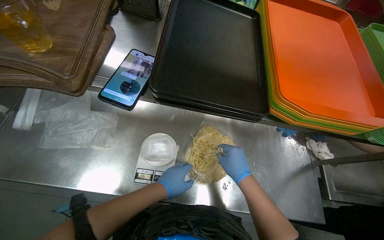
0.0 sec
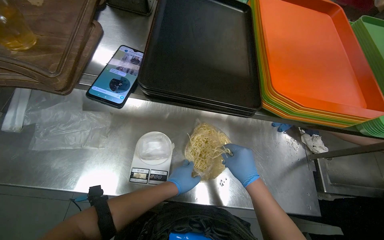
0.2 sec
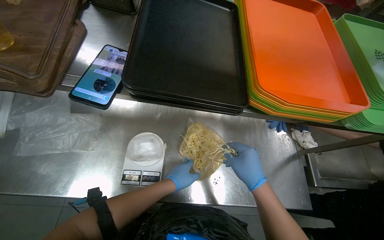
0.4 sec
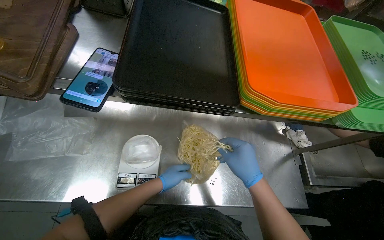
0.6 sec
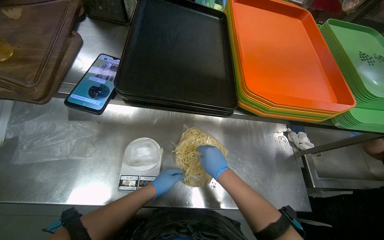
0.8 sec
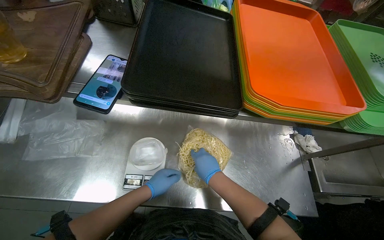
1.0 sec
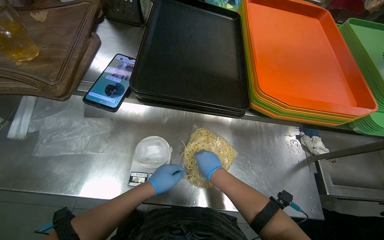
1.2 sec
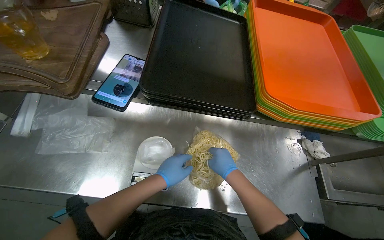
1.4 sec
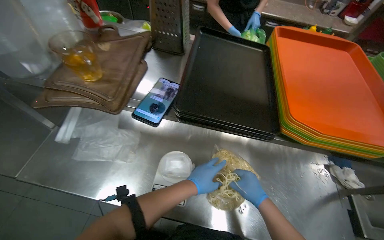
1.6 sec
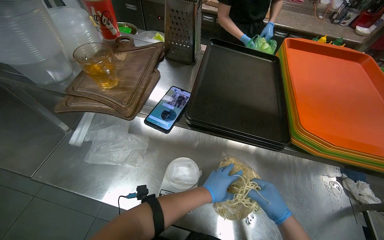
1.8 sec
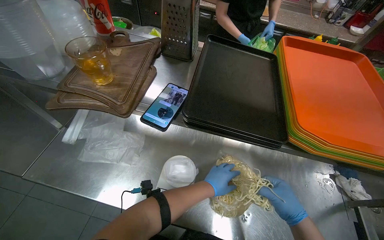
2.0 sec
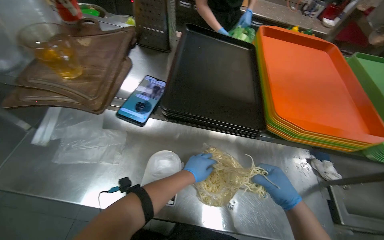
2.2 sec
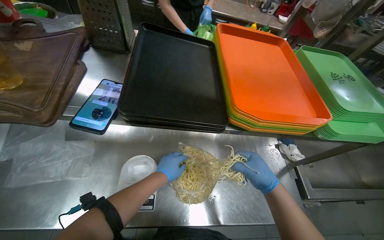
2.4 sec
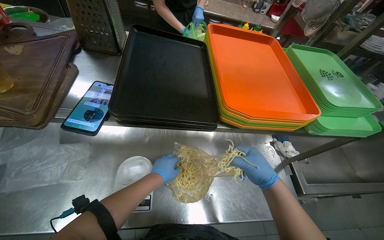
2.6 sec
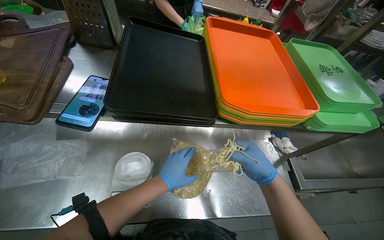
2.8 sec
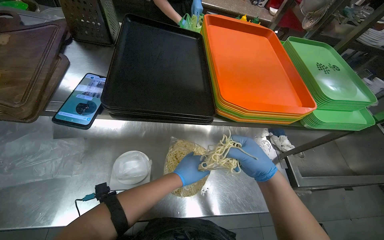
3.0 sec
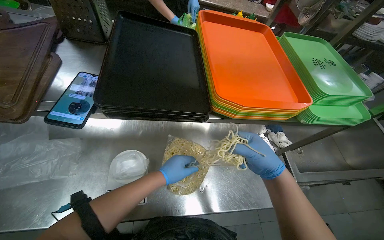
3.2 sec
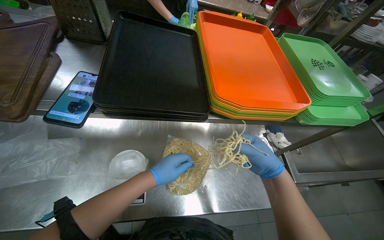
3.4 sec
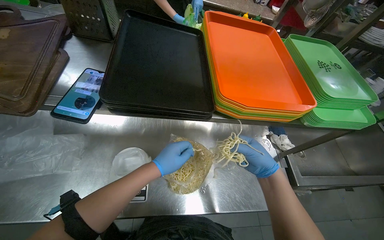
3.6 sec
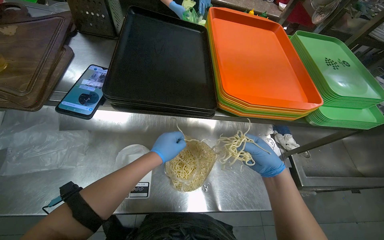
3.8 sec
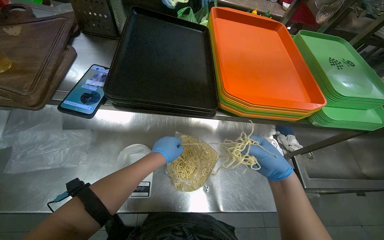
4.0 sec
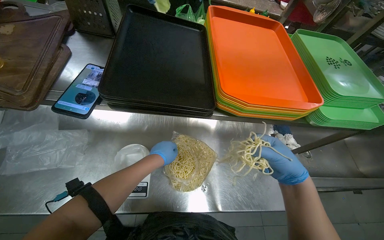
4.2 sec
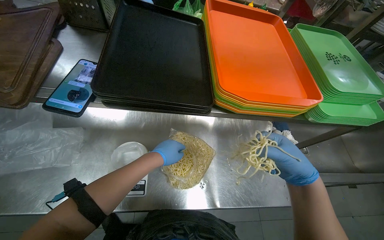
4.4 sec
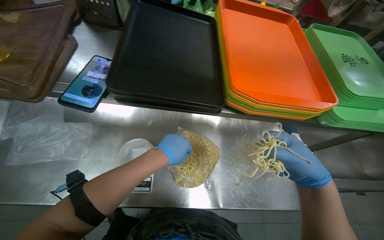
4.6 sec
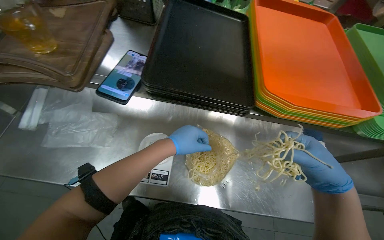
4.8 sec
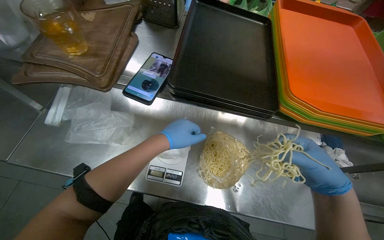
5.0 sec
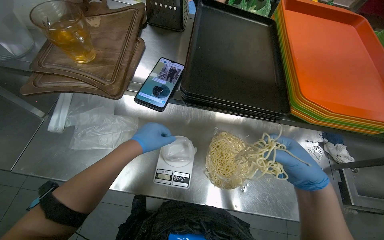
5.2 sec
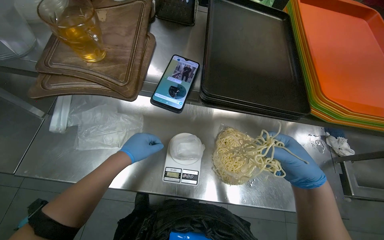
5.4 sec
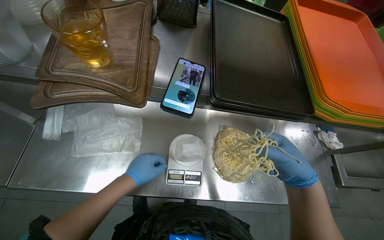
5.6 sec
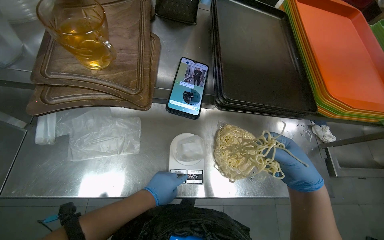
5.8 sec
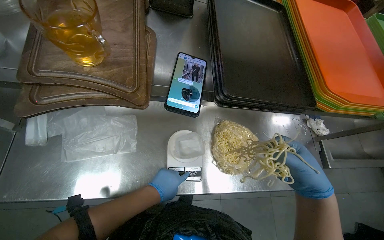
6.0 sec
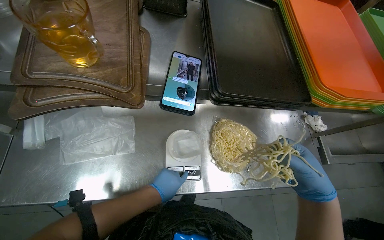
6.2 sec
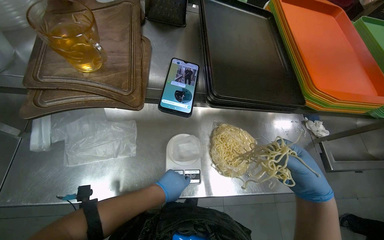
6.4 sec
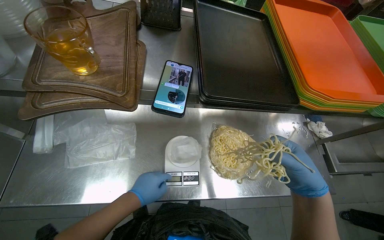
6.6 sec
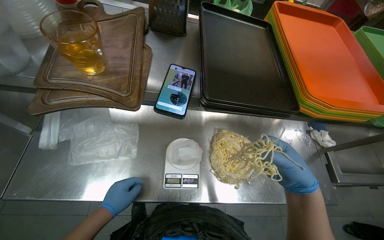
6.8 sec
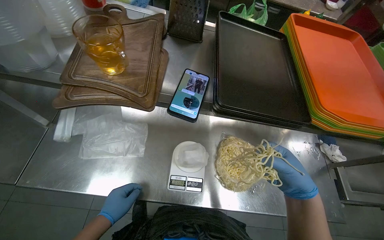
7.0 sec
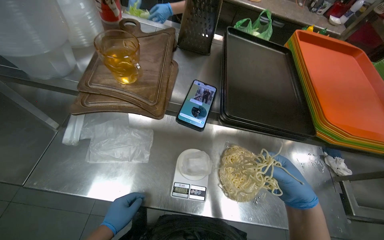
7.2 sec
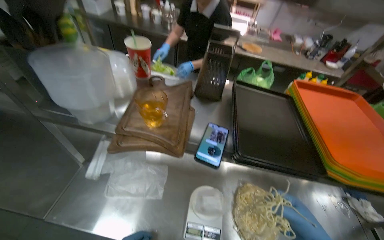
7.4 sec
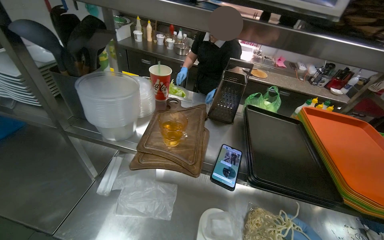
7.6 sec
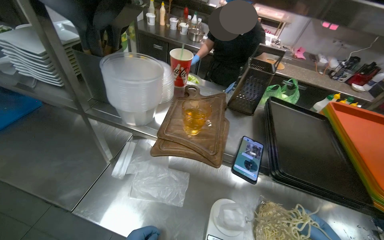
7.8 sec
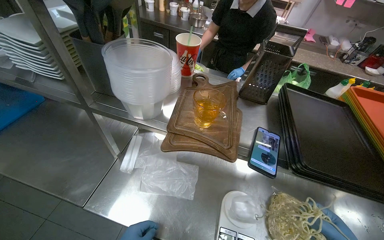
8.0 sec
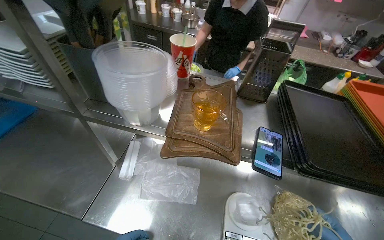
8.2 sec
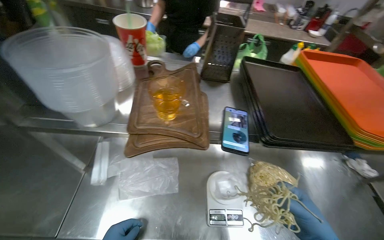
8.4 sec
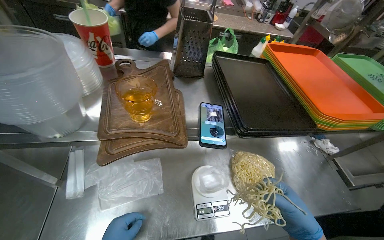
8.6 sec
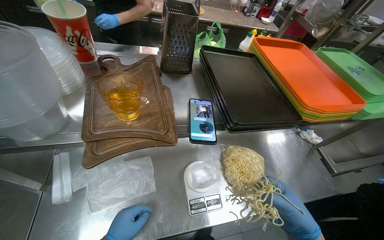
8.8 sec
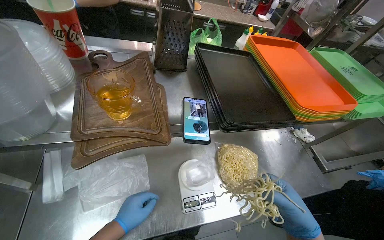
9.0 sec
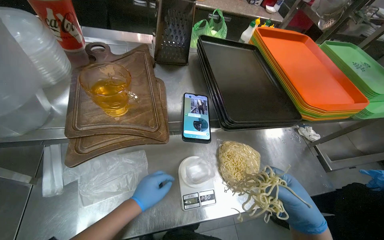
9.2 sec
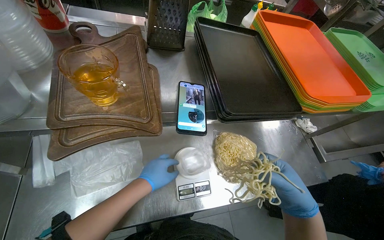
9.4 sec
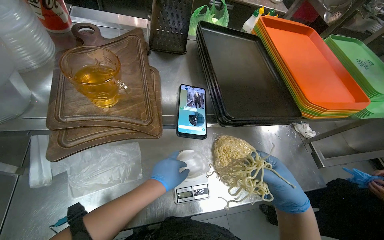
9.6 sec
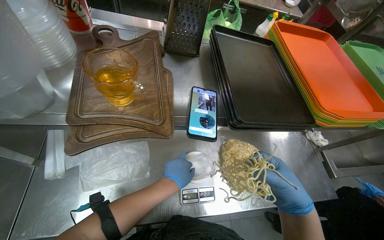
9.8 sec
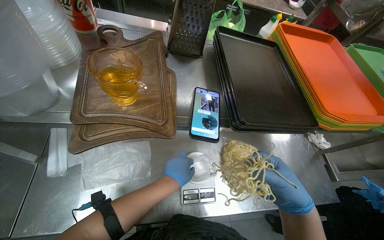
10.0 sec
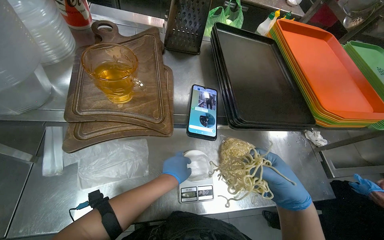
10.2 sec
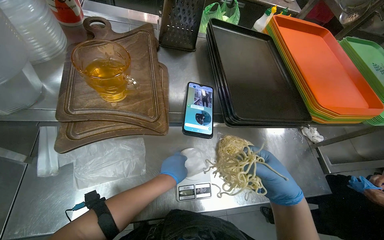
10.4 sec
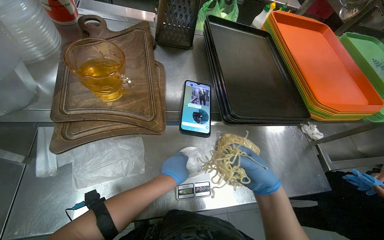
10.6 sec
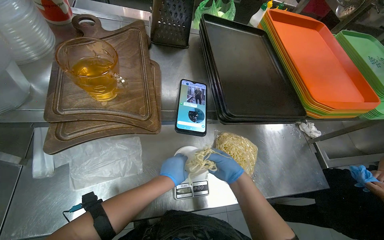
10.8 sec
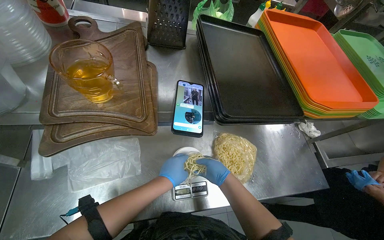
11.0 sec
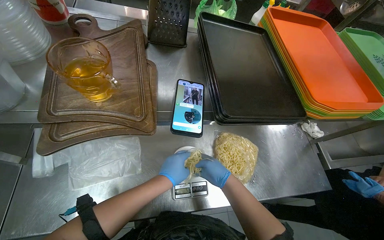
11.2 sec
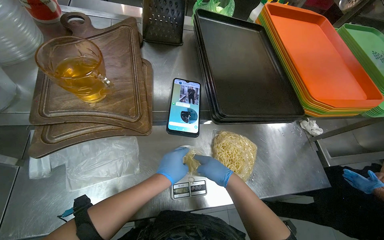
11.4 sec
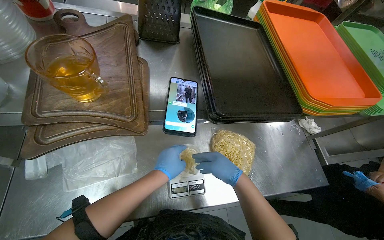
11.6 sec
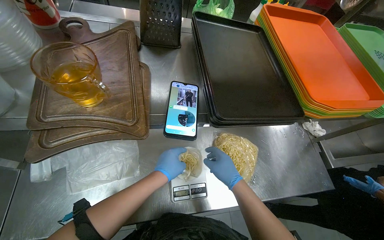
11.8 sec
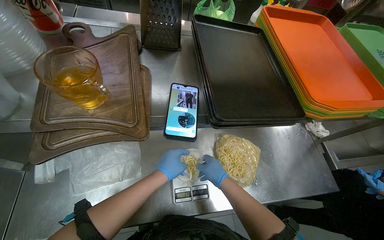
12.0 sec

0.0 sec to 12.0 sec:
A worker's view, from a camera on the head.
Job: preparing food.
The whole recording: Weighing and portioning macaroni into bags. The worker separates macaroni from the plastic bag, weighs it on a scale, and portions it into smaller plastic bags.
0.0 sec to 1.6 sec: The hands are busy where they are.
3.0 sec to 4.4 sec: The right hand moves to the right, some 10 cm.
7.6 sec to 9.0 sec: The head turns to the right by some 25 degrees. The wearer looks approximately 20 degrees further downward.
9.0 sec to 10.4 sec: The left hand goes some 15 cm to the right; the right hand moves up the picture, roughly 10 cm.
10.4 sec to 12.0 sec: The right hand moves nearer and farther over approximately 15 cm, changing direction 2 times.

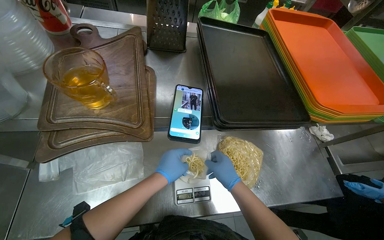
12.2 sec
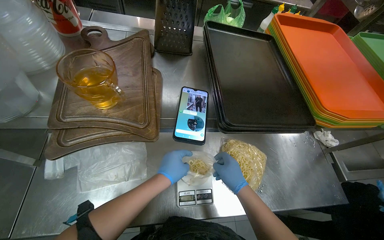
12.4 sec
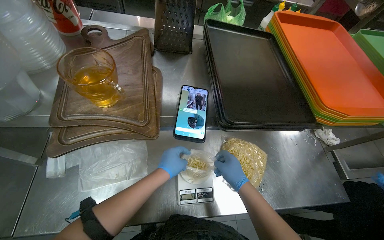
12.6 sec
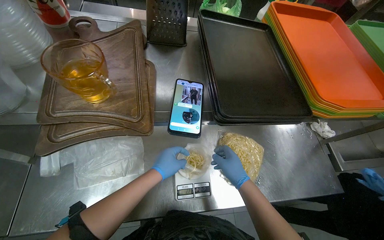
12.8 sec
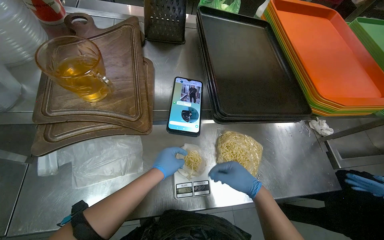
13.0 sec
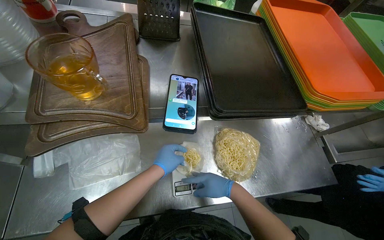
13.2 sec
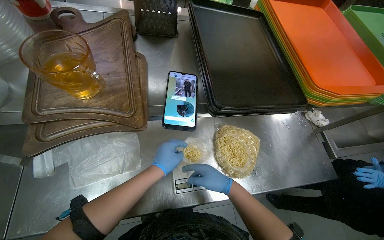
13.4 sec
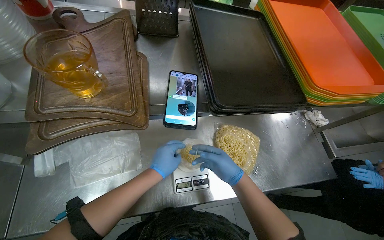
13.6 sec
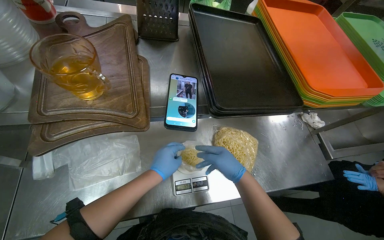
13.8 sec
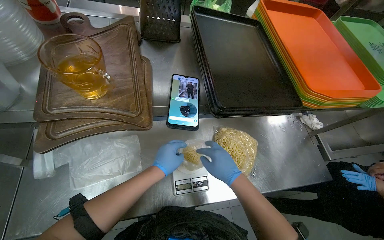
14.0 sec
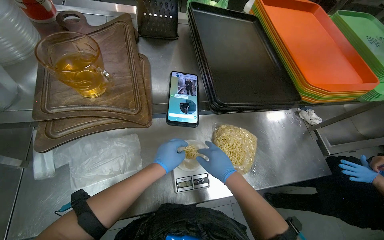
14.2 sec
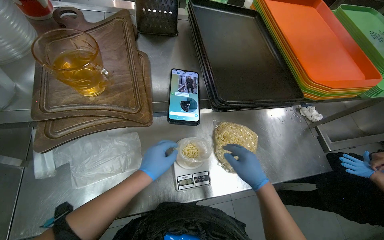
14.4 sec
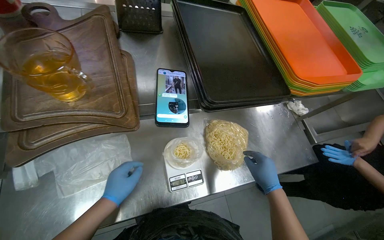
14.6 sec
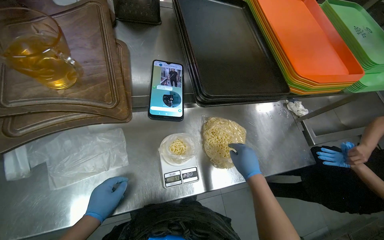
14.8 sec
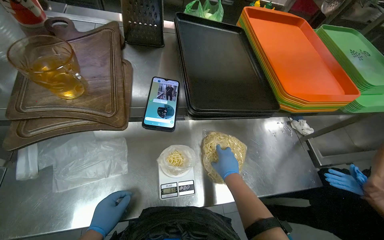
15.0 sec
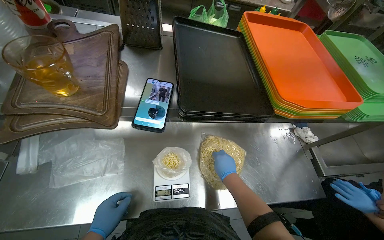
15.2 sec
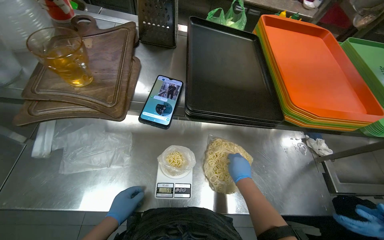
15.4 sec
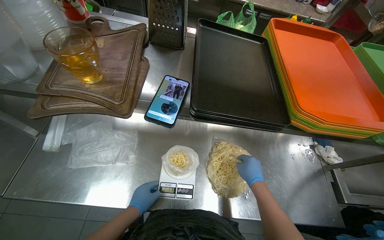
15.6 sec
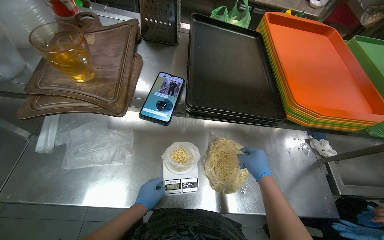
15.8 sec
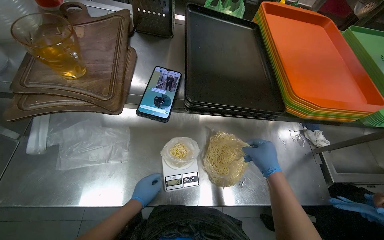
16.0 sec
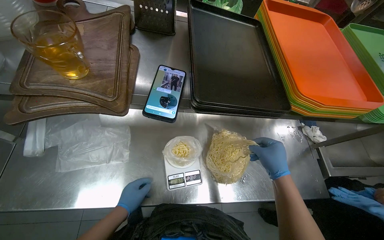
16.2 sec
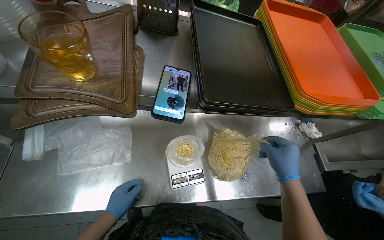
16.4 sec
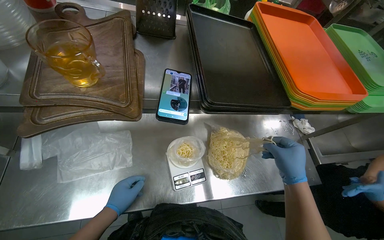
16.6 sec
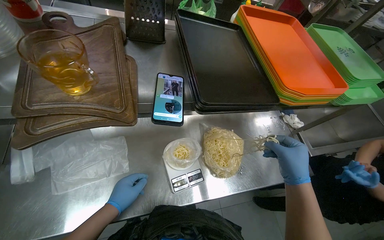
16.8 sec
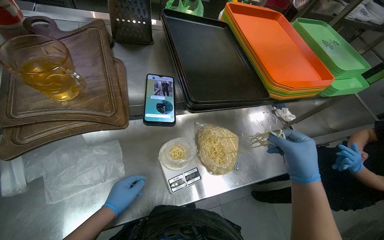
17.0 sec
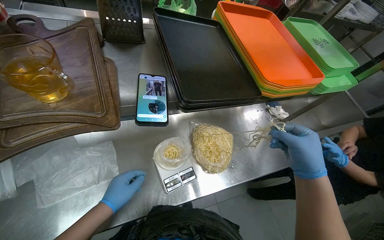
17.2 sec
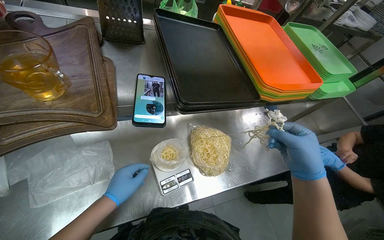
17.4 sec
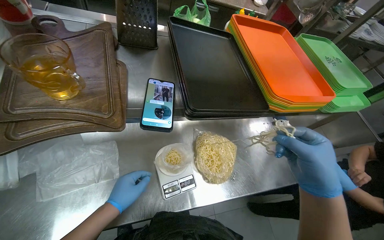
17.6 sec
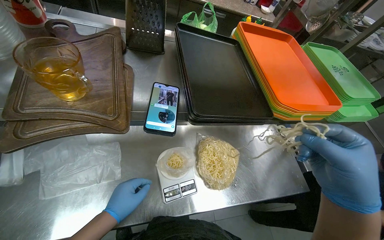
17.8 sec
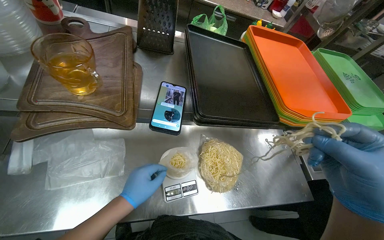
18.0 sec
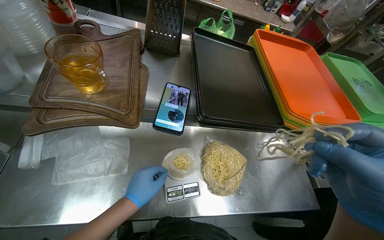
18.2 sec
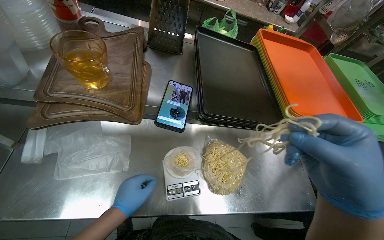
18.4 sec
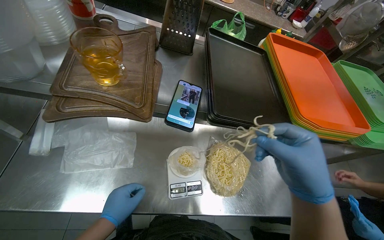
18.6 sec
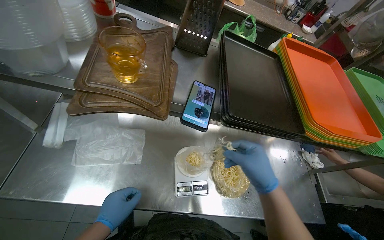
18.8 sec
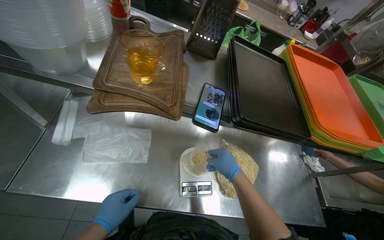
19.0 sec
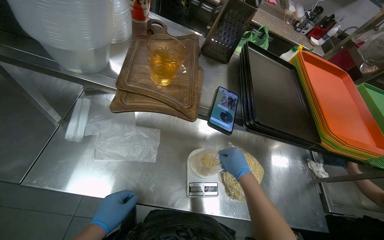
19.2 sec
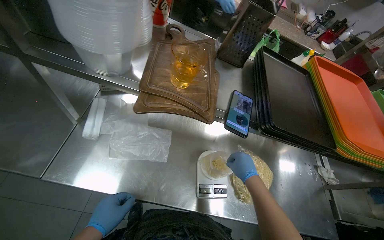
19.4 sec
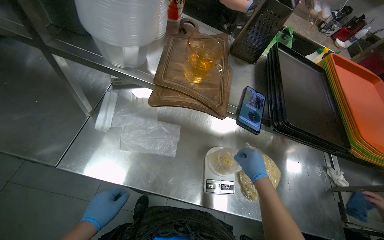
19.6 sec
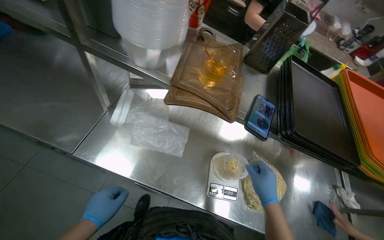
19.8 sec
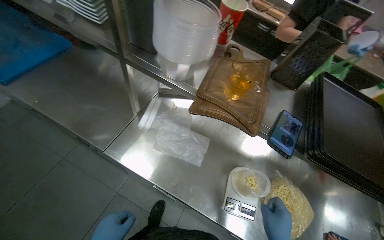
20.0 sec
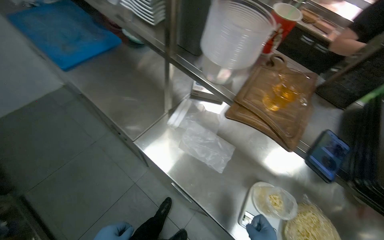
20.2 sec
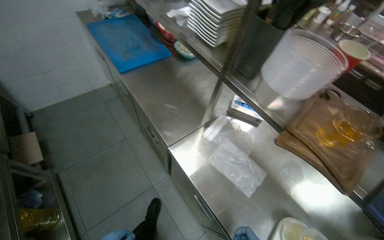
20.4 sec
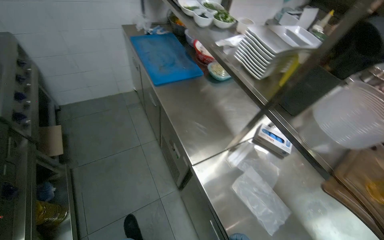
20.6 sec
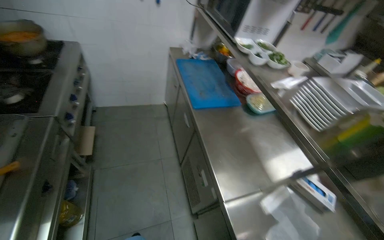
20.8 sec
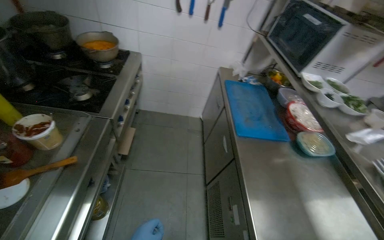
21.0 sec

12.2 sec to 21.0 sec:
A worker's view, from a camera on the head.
Job: preparing food.
The whole recording: Weighing and portioning macaroni into bags. The worker separates macaroni from the plastic bag, weighs it on a scale, and portions it into smaller plastic bags.
12.2 sec to 13.6 sec: The hands make small movements and keep their place.
13.6 sec to 15.2 sec: The right hand reaches approximately 10 cm to the right, then returns. The left hand travels down the picture by approximately 15 cm.
15.2 sec to 16.6 sec: The right hand shifts approximately 15 cm nearer to the camera.
16.6 sec to 18.0 sec: The right hand heads nearer to the camera, covering about 20 cm; the left hand moves to the right and up the picture, approximately 15 cm.
18.0 sec to 19.6 sec: The right hand heads farther from the camera, covering some 30 cm. Meanwhile the left hand travels to the left and down the picture by roughly 35 cm.
19.6 sec to 21.0 sec: The head travels about 60 cm. The head turns to the left by roughly 75 degrees. The camera pitches upward, by approximately 30 degrees.
